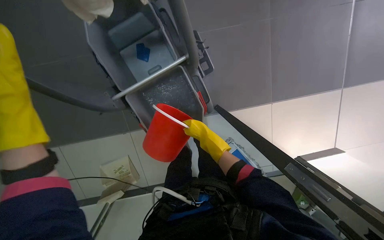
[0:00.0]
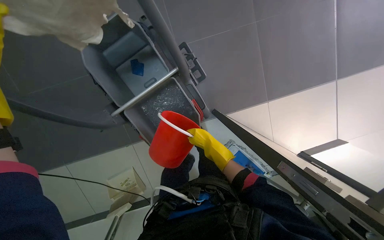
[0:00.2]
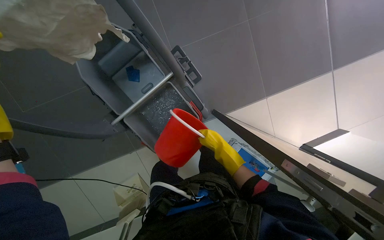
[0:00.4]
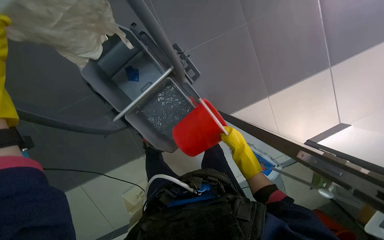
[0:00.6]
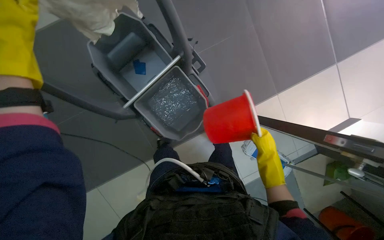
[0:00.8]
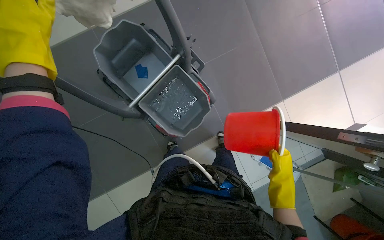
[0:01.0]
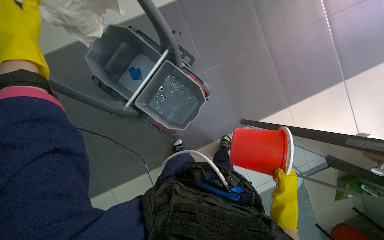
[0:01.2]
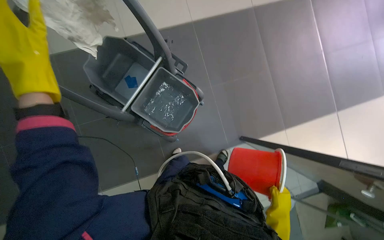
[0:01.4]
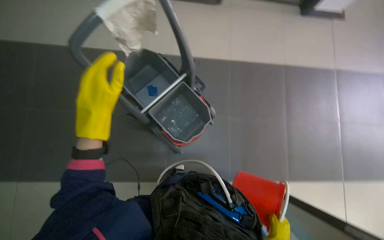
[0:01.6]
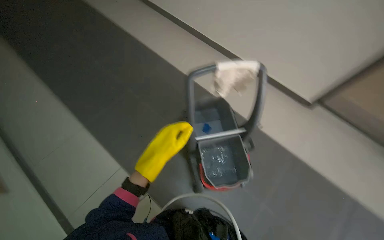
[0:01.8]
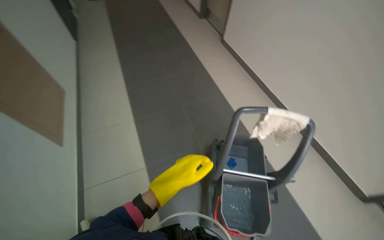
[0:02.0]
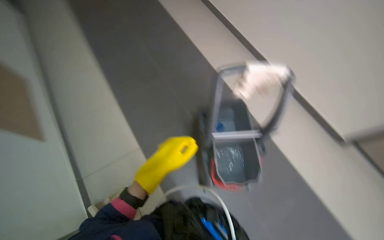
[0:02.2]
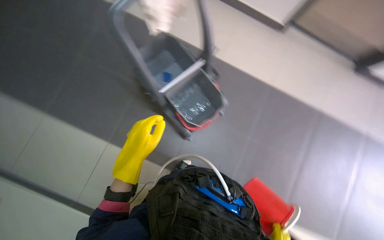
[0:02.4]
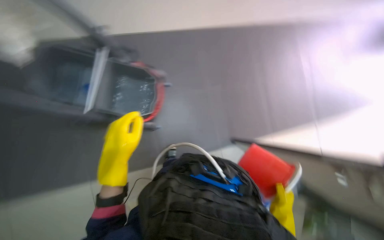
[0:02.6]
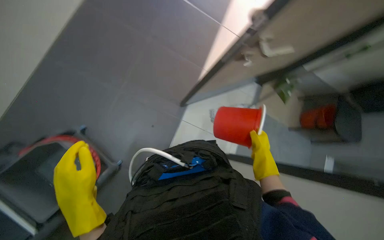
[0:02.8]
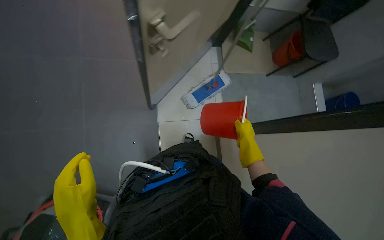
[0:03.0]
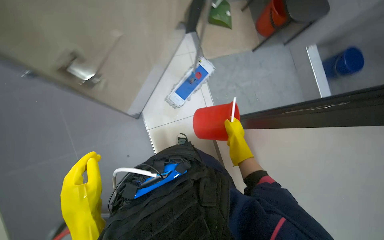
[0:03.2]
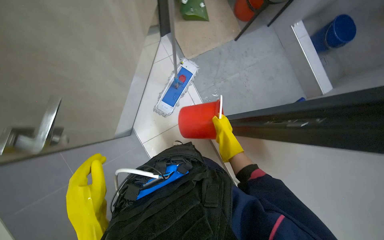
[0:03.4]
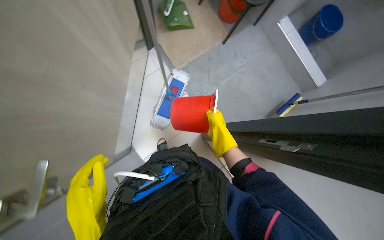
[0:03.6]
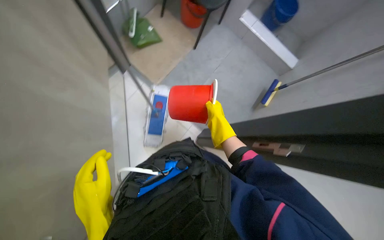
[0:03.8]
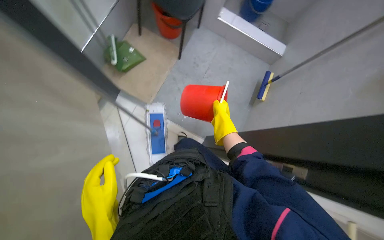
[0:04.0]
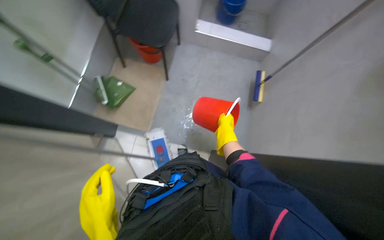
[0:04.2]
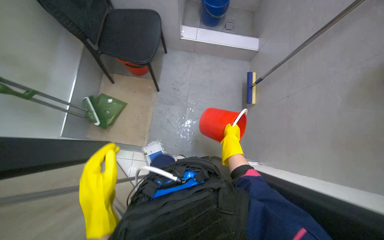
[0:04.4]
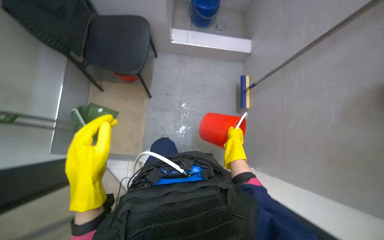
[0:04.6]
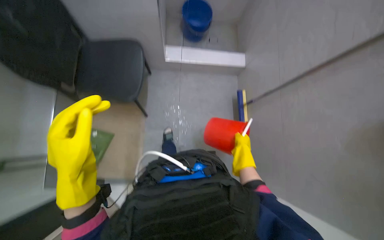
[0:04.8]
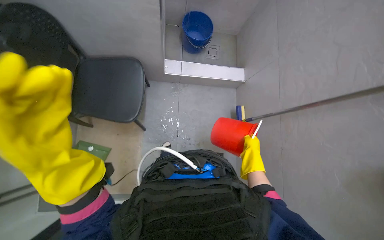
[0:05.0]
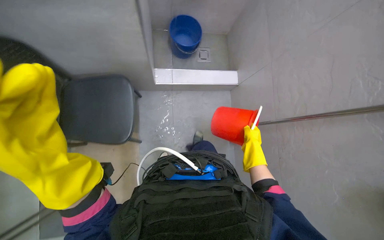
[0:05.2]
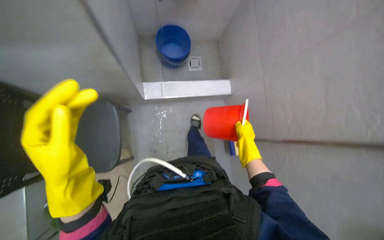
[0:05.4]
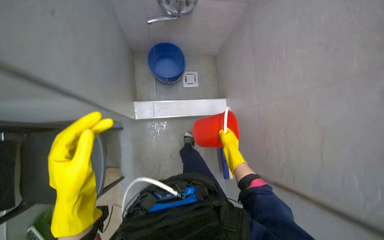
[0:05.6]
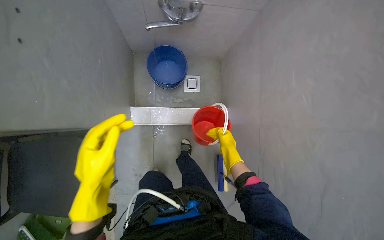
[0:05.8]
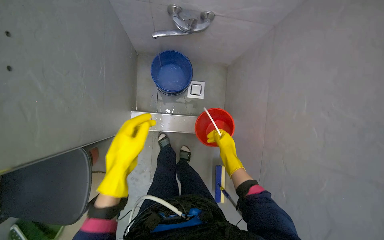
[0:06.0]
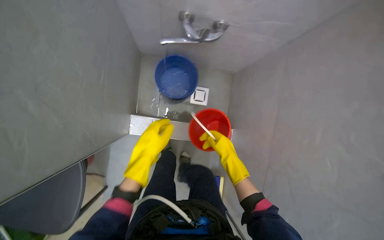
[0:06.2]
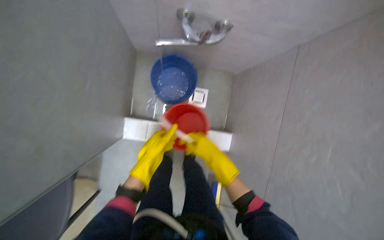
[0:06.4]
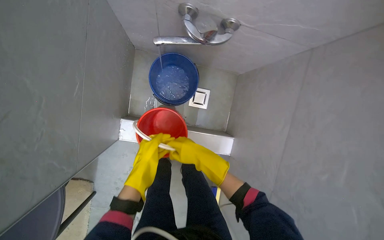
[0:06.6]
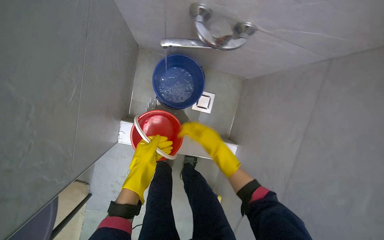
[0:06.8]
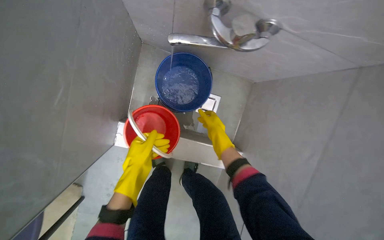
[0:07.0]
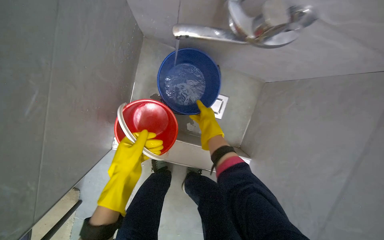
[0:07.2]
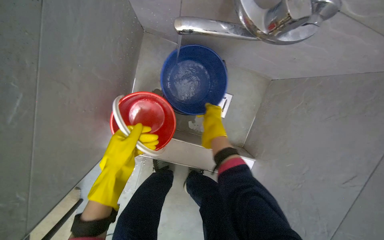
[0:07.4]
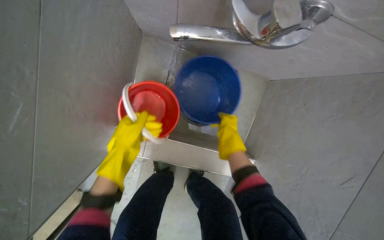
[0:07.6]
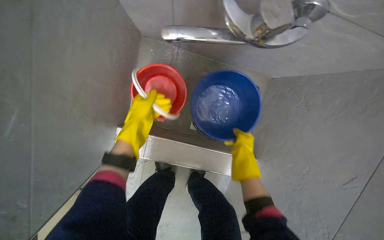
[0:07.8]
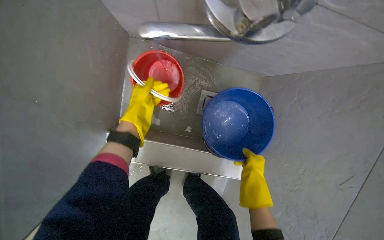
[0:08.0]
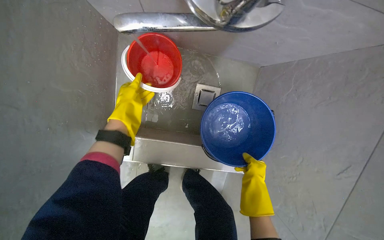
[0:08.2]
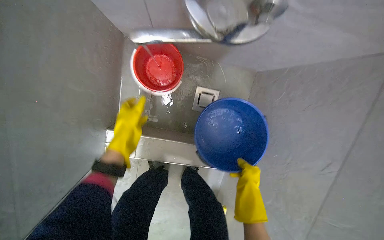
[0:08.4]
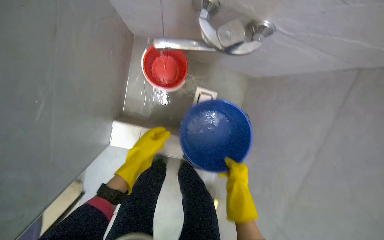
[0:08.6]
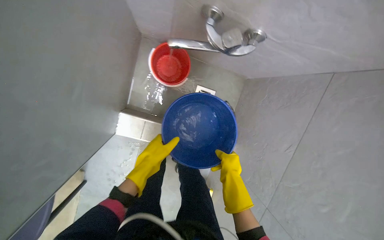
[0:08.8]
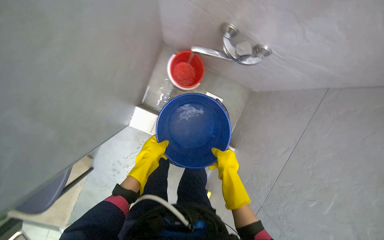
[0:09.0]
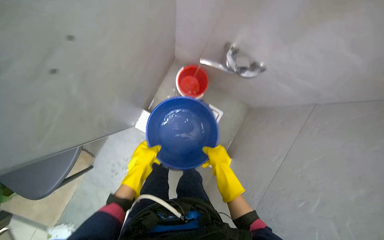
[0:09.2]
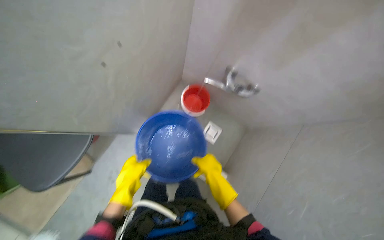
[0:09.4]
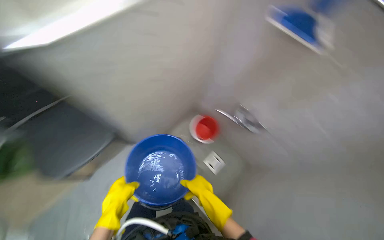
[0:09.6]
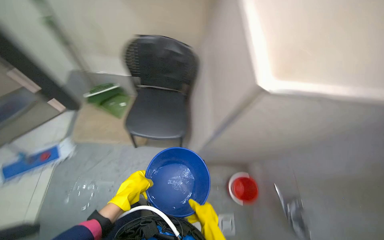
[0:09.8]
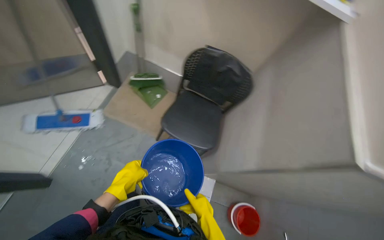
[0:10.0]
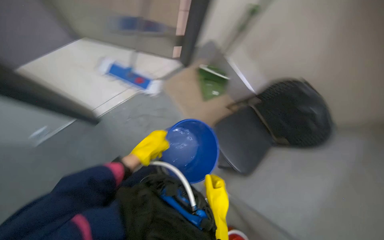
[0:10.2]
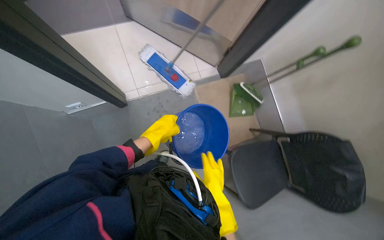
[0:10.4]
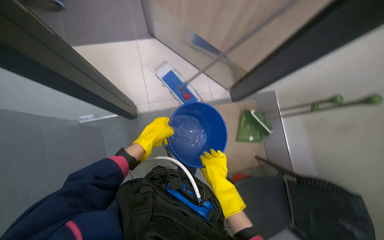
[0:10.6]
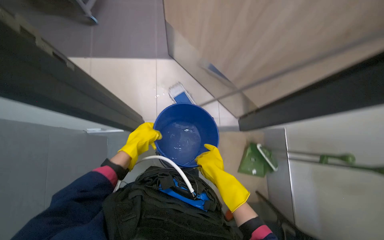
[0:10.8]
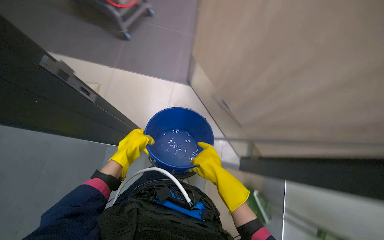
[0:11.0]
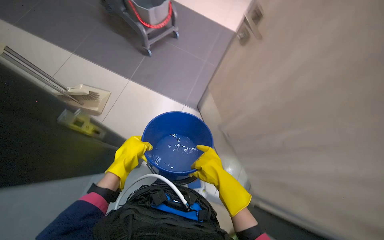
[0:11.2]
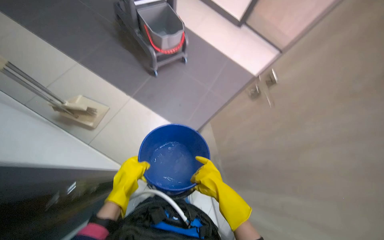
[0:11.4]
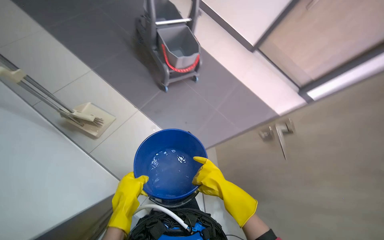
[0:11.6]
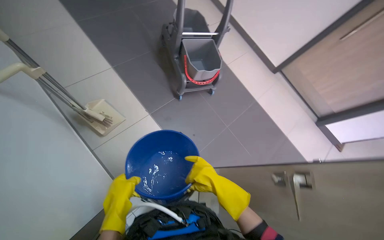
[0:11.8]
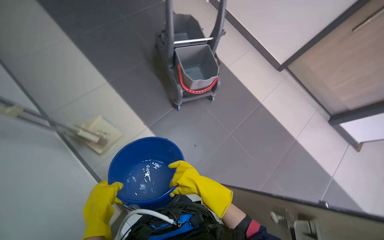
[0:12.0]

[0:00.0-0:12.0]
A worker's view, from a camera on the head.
Job: preparing cleaning supplies.
The whole recording: Preparing cleaning tools and mopping floor. The worker prepares the mop bucket with water and cleaning solution, and cleans buckets.
1.6 to 3.0 s: The view tips downward by some 20 degrees. Everything in view rotates roughly 40 degrees counterclockwise.
3.0 to 4.4 s: The head travels approximately 60 cm. Everything in view rotates some 80 degrees counterclockwise.
4.4 to 6.0 s: The head travels roughly 80 cm.
6.0 to 7.6 s: The head travels some 50 cm.
7.6 to 9.0 s: The right hand is displaced down the picture by some 20 cm. Meanwhile the left hand moves approximately 15 cm up the picture and comes back.
9.0 to 10.4 s: The camera is carried about 70 cm. The wearer's head swings approximately 100 degrees to the left. The view tilts some 25 degrees upward.
10.4 to 12.0 s: The camera is carried about 60 cm. The wearer's head swings about 55 degrees to the left. The view tilts roughly 35 degrees upward.

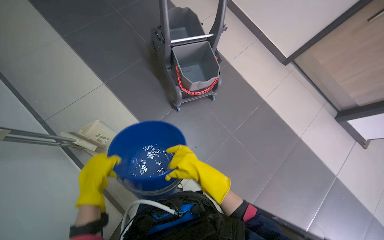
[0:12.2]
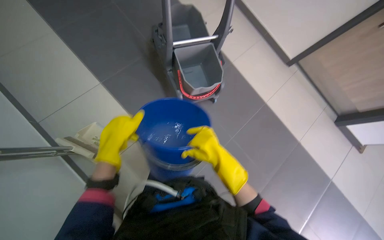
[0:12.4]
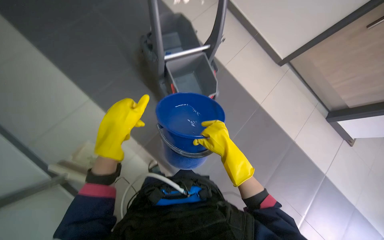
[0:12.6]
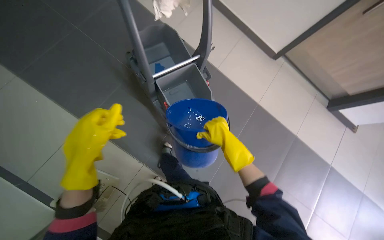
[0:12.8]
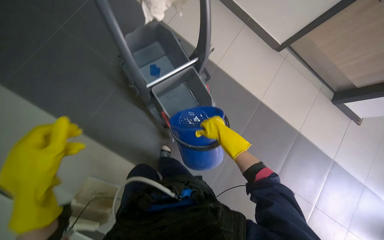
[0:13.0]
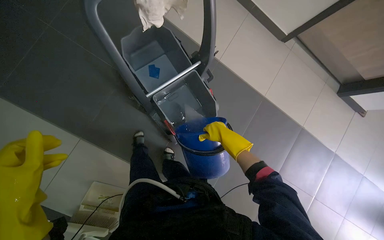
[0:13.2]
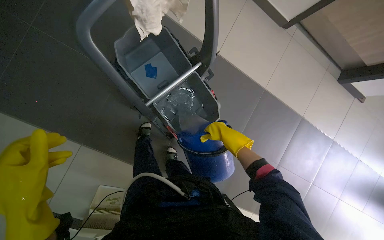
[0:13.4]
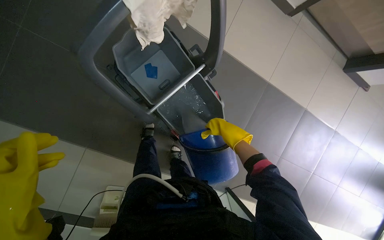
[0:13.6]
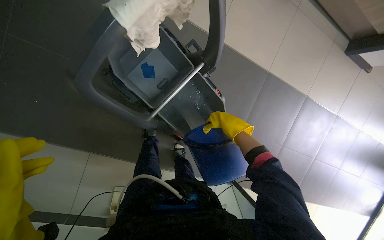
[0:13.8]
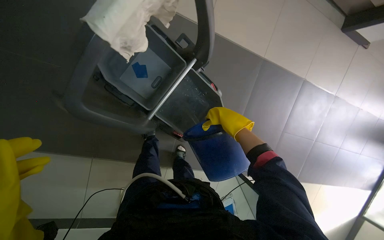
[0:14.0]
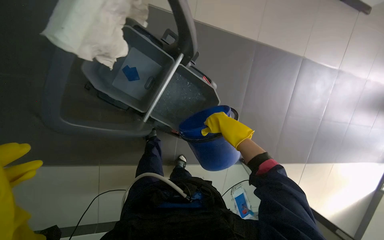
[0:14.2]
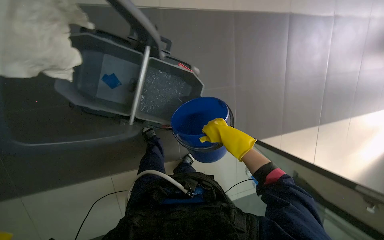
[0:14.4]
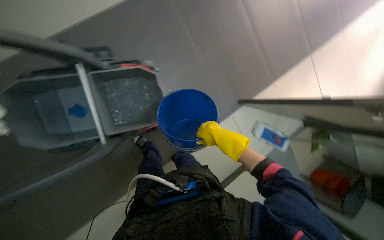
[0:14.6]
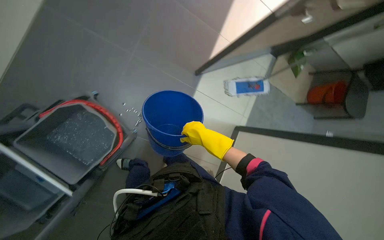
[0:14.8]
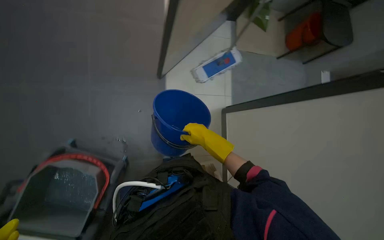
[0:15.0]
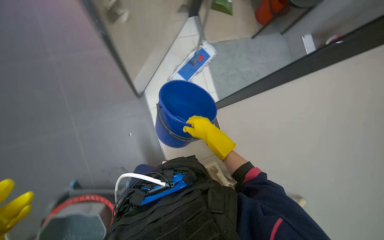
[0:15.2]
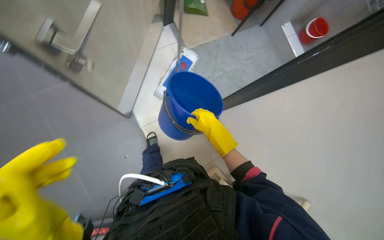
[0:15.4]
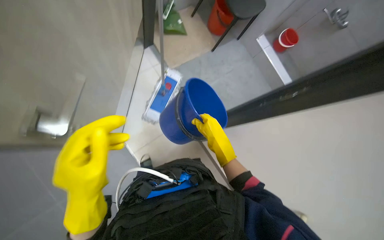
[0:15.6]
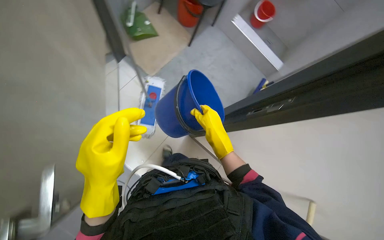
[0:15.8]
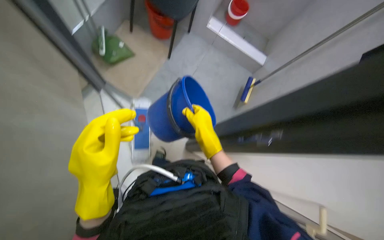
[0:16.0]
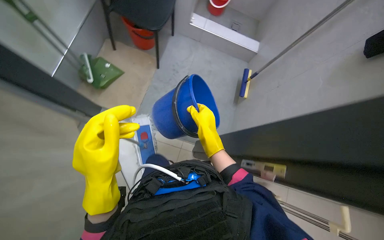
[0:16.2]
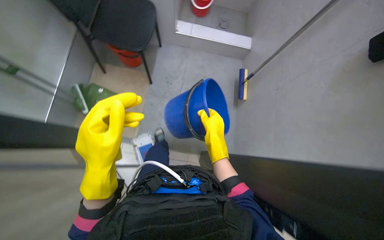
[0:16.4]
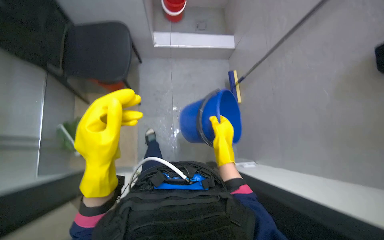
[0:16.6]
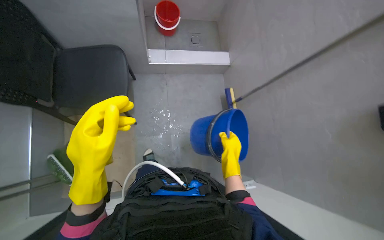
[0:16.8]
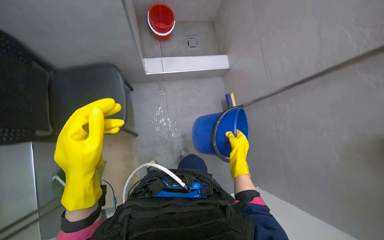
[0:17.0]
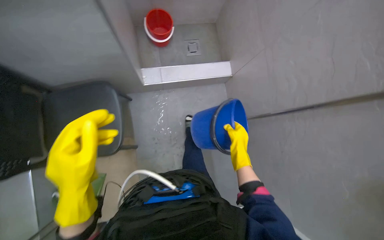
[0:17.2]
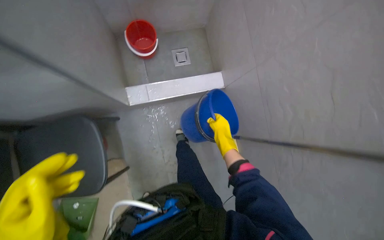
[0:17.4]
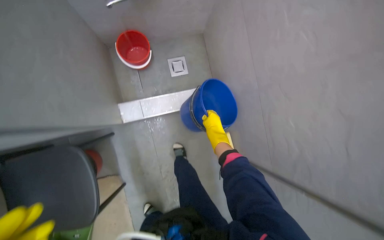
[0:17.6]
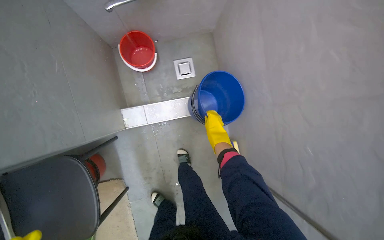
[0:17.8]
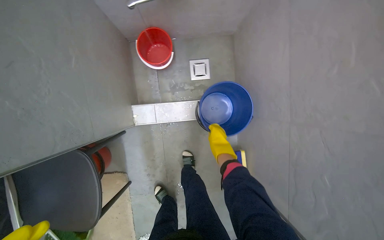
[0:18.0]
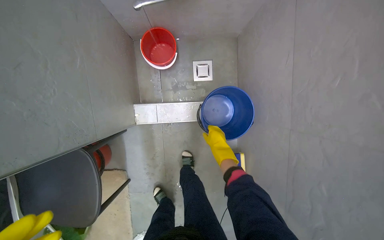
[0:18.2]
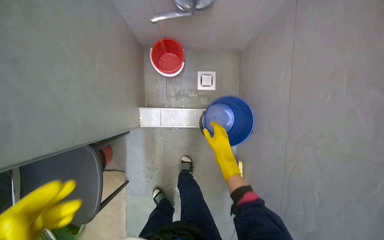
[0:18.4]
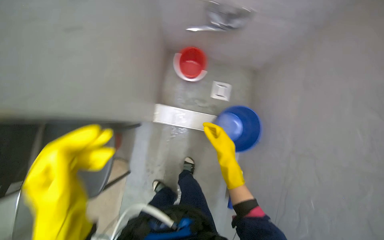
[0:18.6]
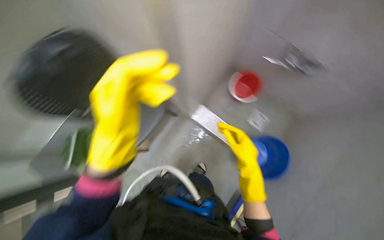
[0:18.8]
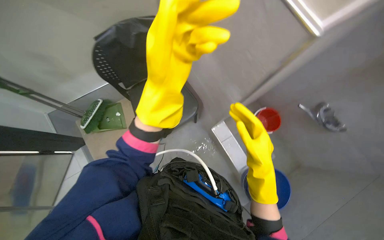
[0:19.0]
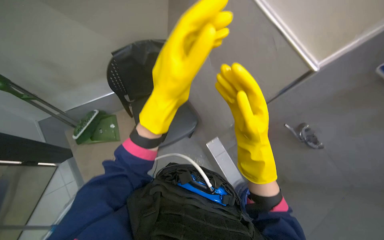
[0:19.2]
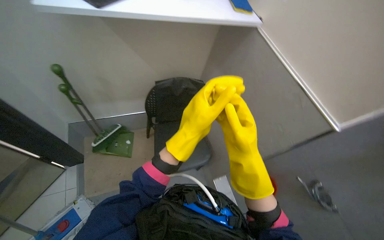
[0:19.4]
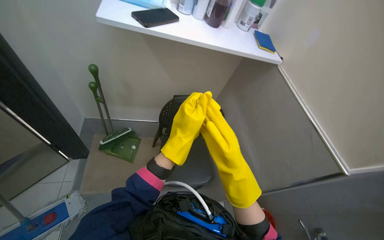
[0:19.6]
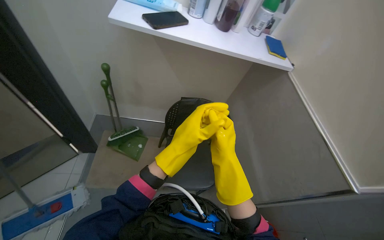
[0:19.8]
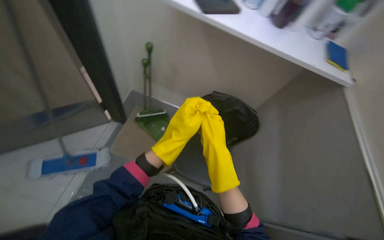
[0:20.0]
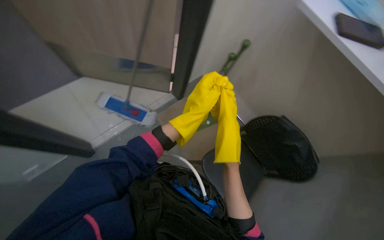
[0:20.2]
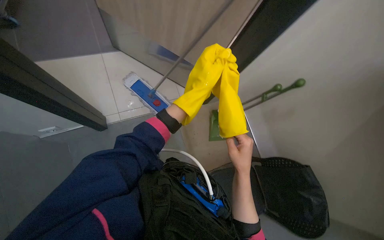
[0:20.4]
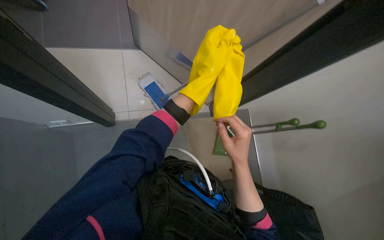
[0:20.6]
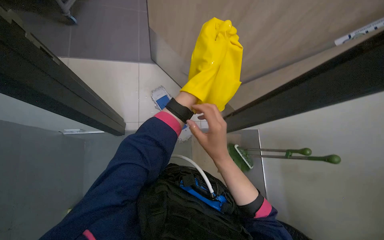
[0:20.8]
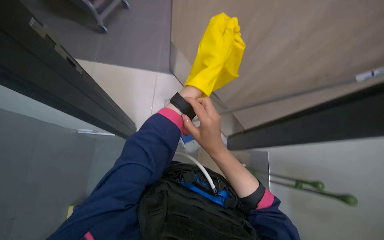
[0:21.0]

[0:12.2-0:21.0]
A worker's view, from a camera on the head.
Job: preparing cleaning supplies.
The whole recording: Preparing cleaning tools and mopping floor. The worker prepares the mop bucket with water and cleaning solution, and cleans buckets.
12.2 to 13.6 s: The head travels some 90 cm. The view tilts about 30 degrees downward.
13.6 to 15.2 s: The camera is carried about 50 cm. The wearer looks roughly 20 degrees further downward. The scene rotates counterclockwise by roughly 85 degrees.
15.2 to 16.6 s: The wearer moves approximately 50 cm. The scene turns roughly 60 degrees counterclockwise in the picture.
16.6 to 18.0 s: The right hand goes roughly 40 cm farther from the camera.
18.0 to 19.6 s: The head travels roughly 50 cm. The camera pitches upward, by roughly 45 degrees. The scene turns approximately 90 degrees clockwise in the picture.
19.6 to 21.0 s: The head turns to the left by approximately 50 degrees.
